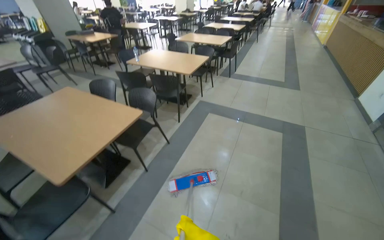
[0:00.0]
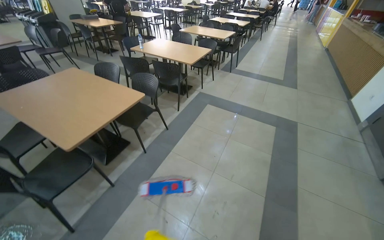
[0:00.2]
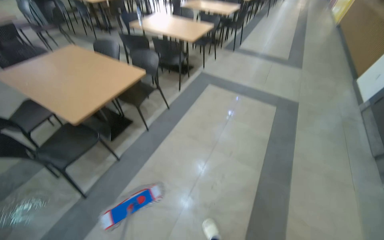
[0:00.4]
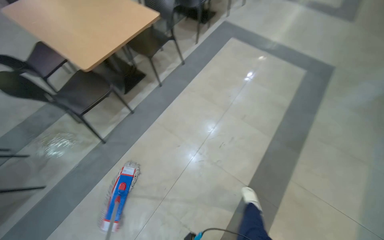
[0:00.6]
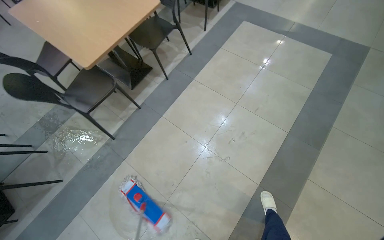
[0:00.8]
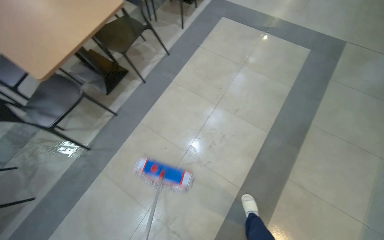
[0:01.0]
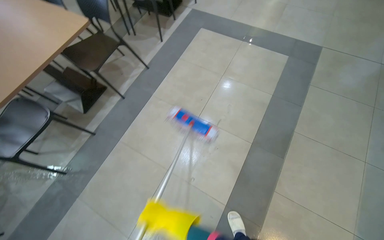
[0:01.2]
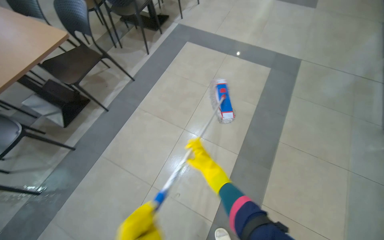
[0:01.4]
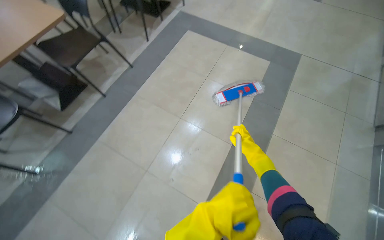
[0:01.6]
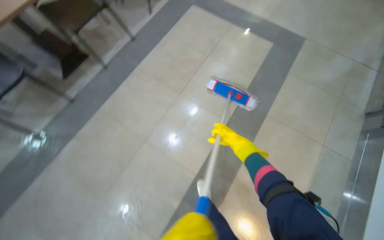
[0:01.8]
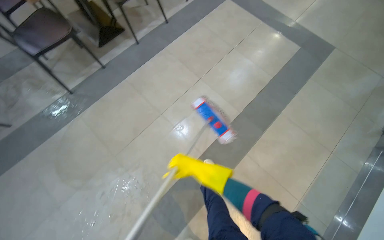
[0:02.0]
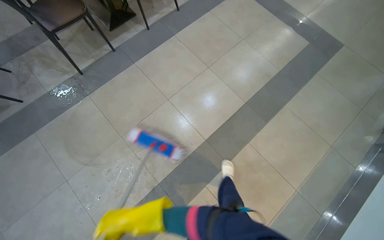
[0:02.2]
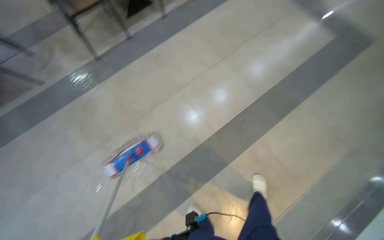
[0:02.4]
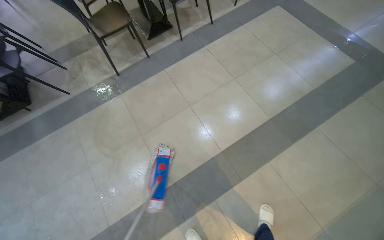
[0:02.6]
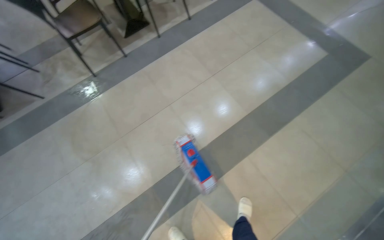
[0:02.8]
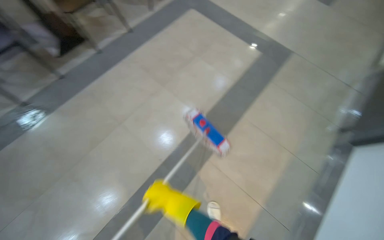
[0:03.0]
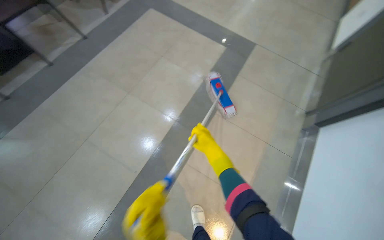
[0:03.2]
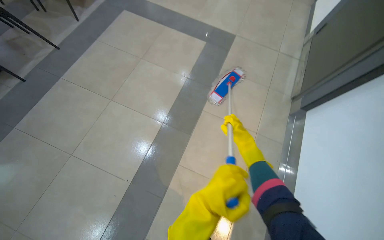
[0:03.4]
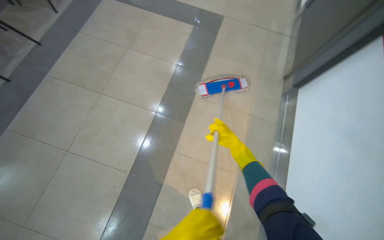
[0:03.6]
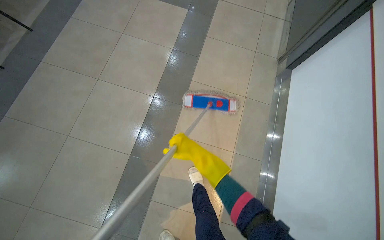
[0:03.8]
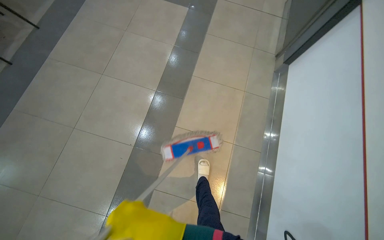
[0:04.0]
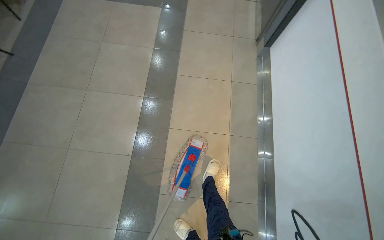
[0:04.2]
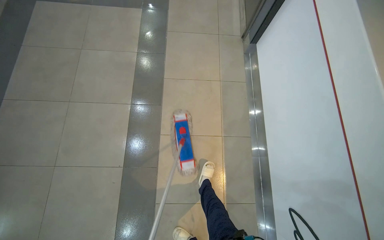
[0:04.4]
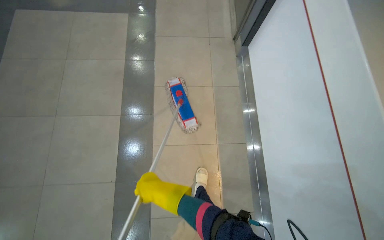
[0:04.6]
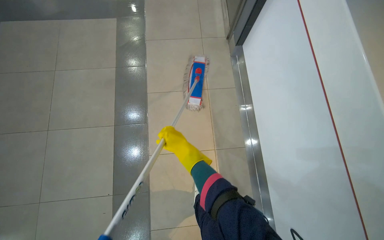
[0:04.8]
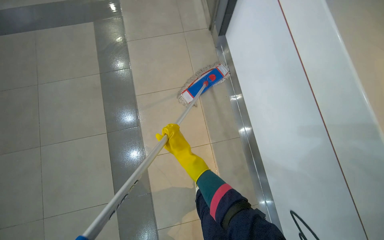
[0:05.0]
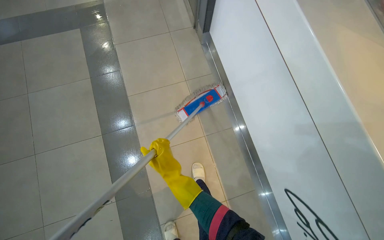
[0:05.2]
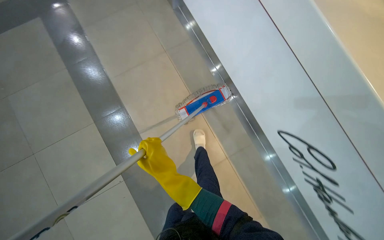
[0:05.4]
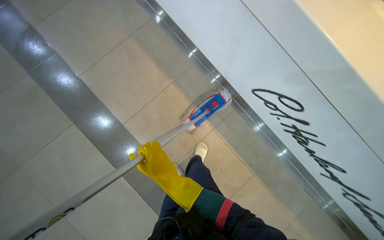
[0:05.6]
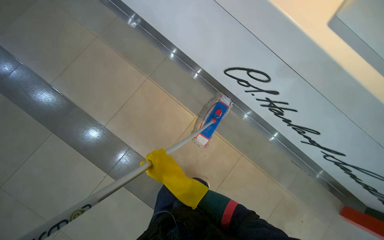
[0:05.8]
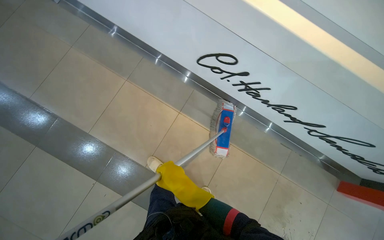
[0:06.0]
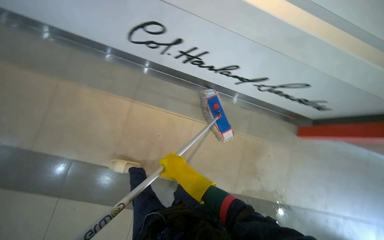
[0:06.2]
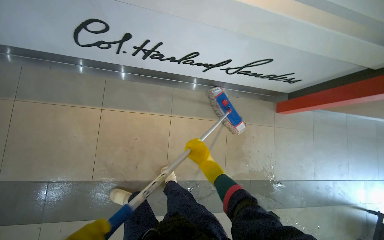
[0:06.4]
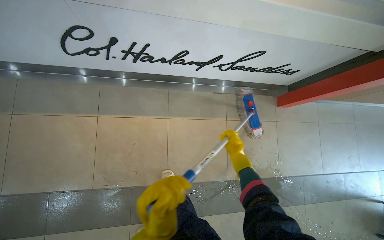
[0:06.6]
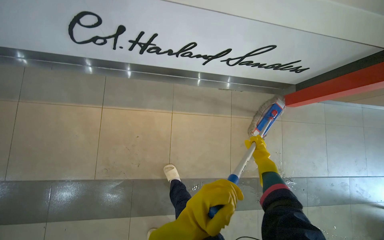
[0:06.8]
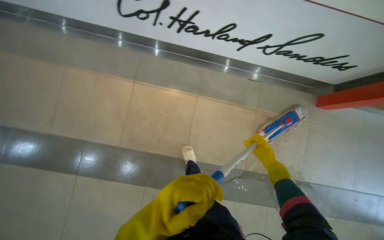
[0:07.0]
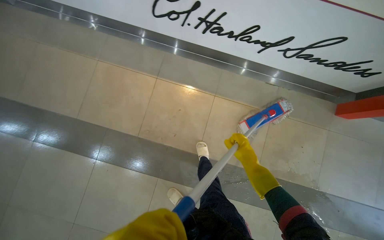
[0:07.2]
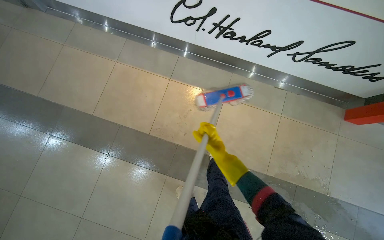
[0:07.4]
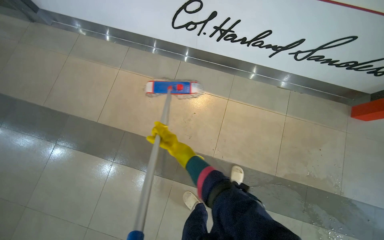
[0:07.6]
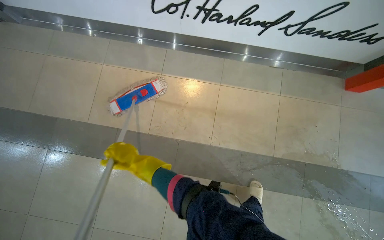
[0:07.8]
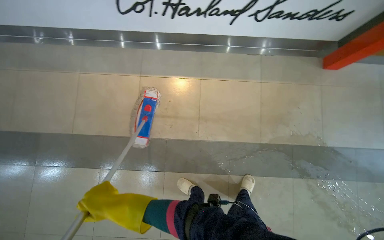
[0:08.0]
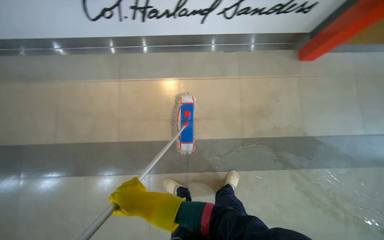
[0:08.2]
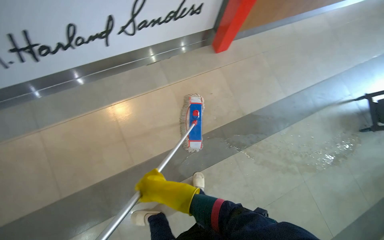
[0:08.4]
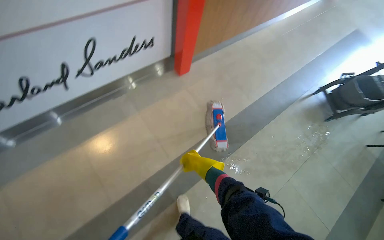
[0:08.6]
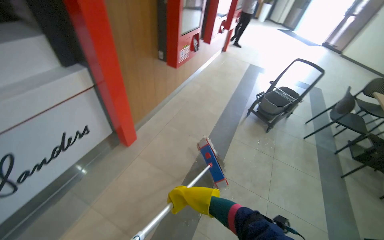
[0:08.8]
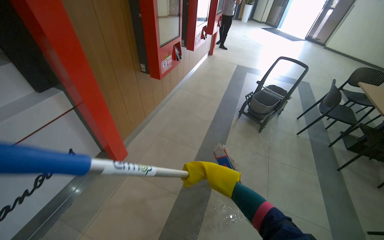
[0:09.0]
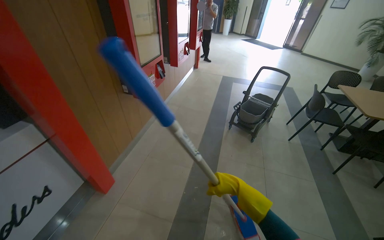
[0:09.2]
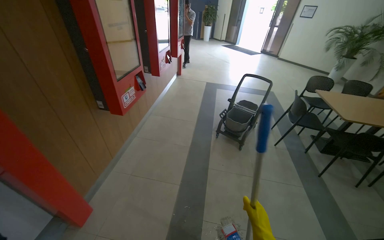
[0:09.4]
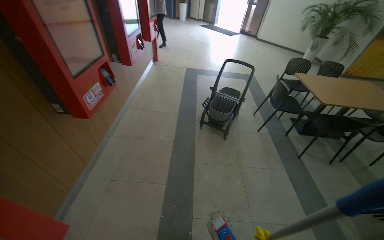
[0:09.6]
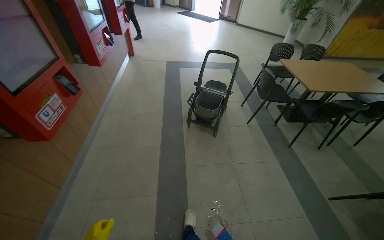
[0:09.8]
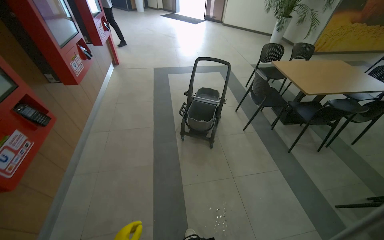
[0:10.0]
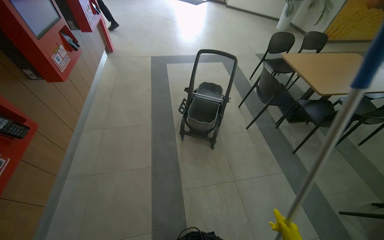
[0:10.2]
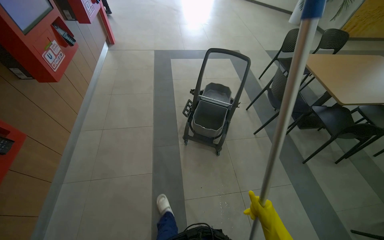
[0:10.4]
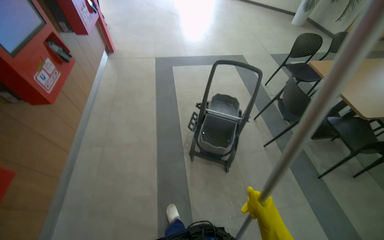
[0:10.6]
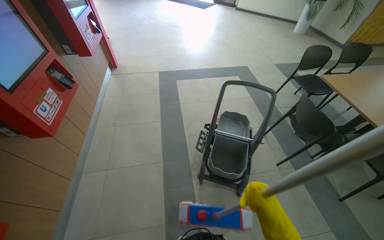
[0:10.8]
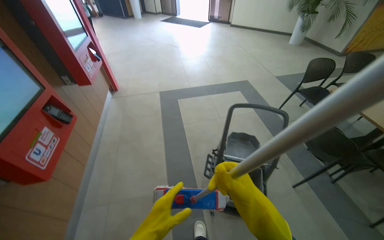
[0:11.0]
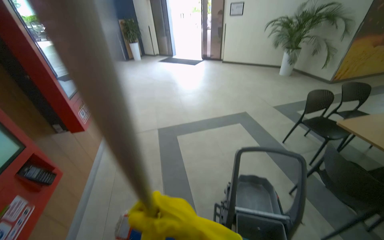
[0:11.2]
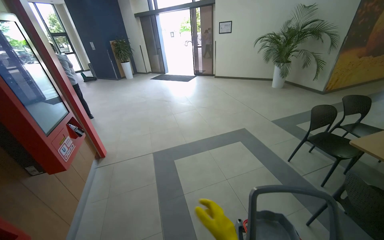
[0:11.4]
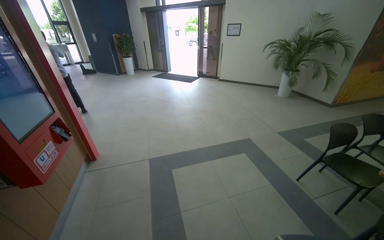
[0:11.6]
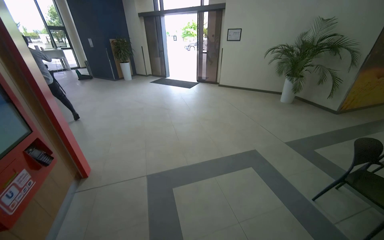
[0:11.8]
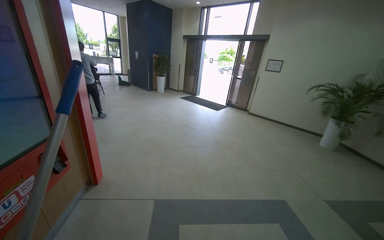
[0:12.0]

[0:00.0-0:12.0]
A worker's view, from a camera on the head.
Job: mopping floor.
The whole recording: Mopping cafeteria floor. The worker mops the floor in the cafeteria area, moving around tables and wringing the mop.
0:00.0 to 0:01.6: The head travels about 50 cm. The view tilts some 25 degrees downward.
0:03.0 to 0:04.4: The wearer looks about 40 degrees further to the right.
0:04.4 to 0:06.0: The wearer moves some 40 cm. Everything in view rotates some 40 degrees counterclockwise.
0:06.0 to 0:07.6: The camera travels some 50 cm.
0:07.6 to 0:09.0: The head travels roughly 1 m. The wearer looks some 85 degrees further to the right. The camera pitches upward, by about 25 degrees.
0:09.0 to 0:10.4: The head travels about 1 m. The head rotates about 30 degrees to the right.
0:10.4 to 0:12.0: The camera is carried some 1.5 m. The view tips upward by approximately 30 degrees.

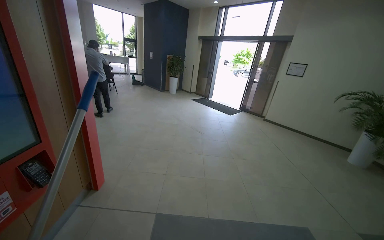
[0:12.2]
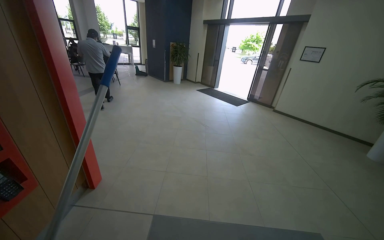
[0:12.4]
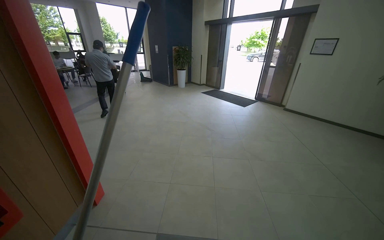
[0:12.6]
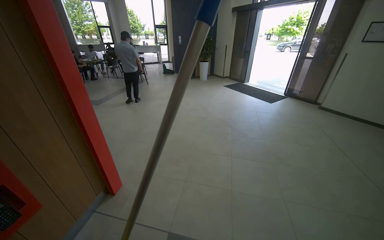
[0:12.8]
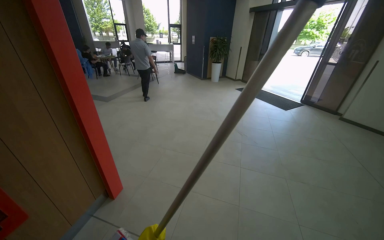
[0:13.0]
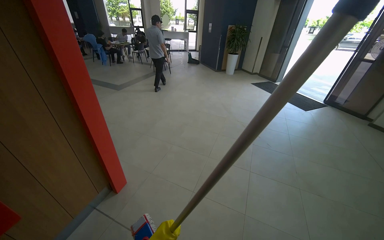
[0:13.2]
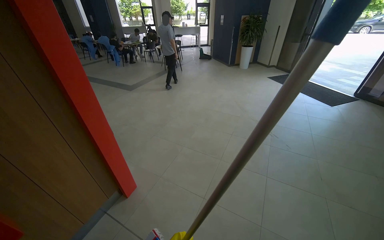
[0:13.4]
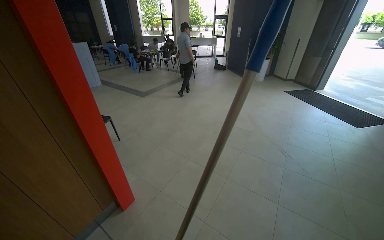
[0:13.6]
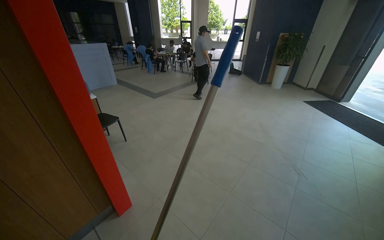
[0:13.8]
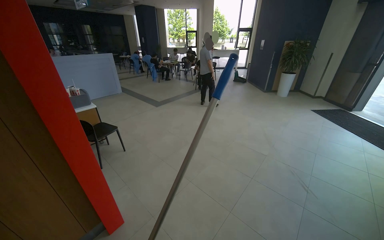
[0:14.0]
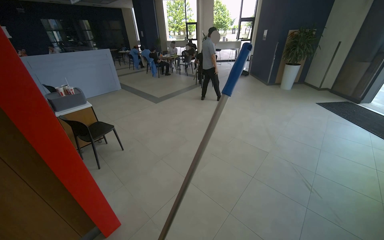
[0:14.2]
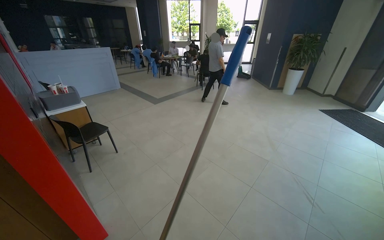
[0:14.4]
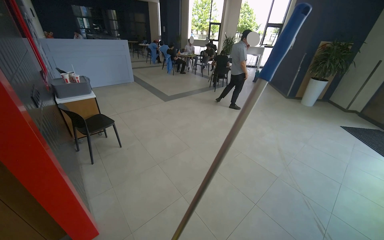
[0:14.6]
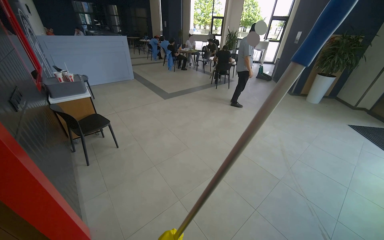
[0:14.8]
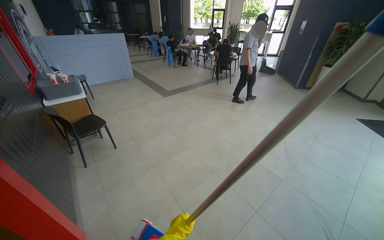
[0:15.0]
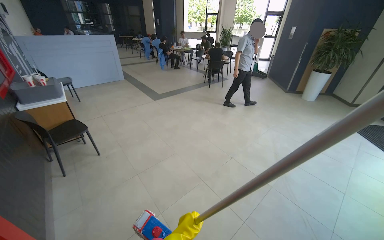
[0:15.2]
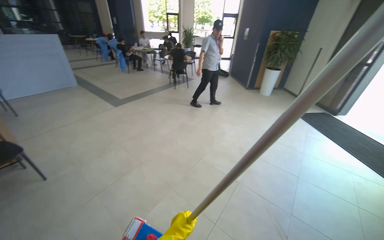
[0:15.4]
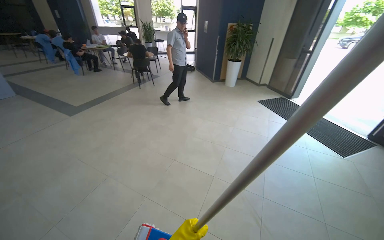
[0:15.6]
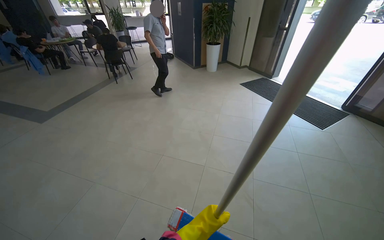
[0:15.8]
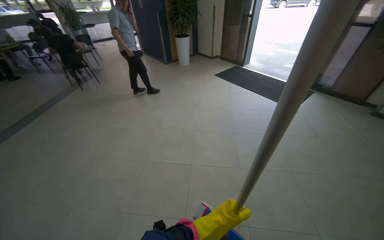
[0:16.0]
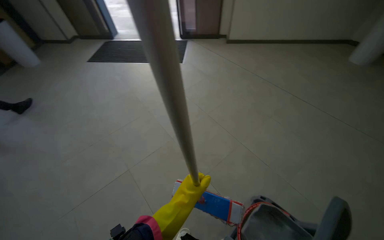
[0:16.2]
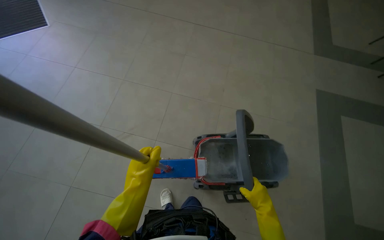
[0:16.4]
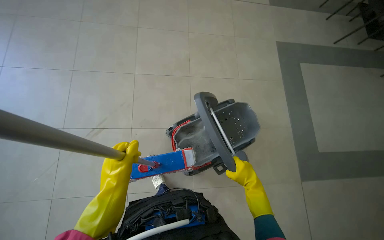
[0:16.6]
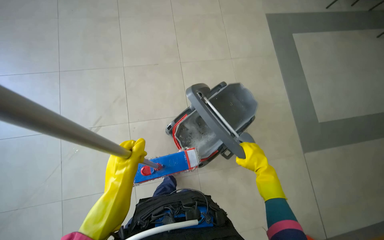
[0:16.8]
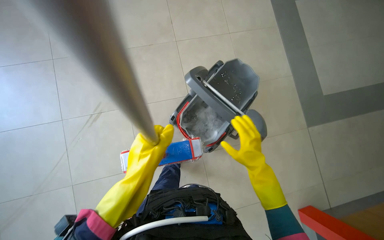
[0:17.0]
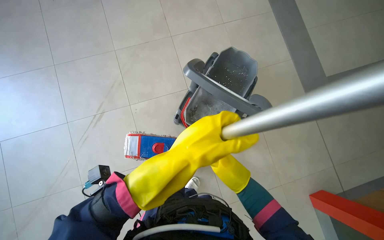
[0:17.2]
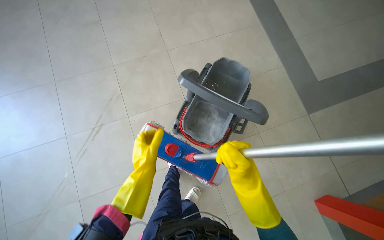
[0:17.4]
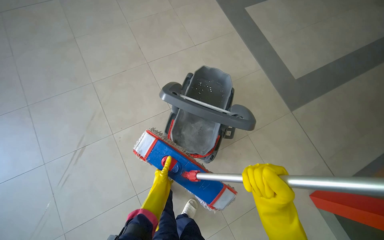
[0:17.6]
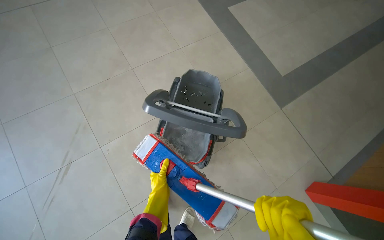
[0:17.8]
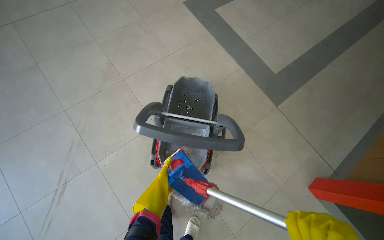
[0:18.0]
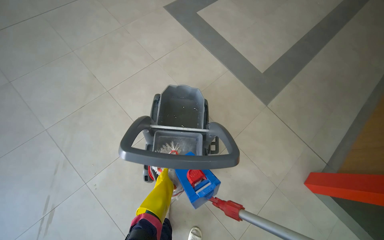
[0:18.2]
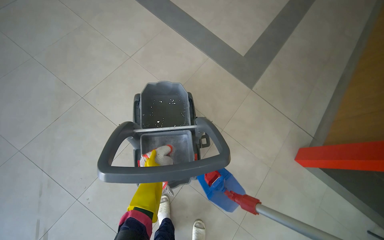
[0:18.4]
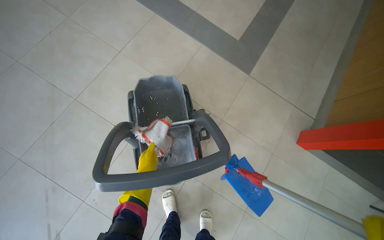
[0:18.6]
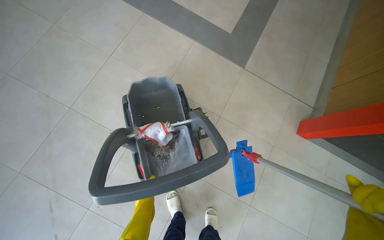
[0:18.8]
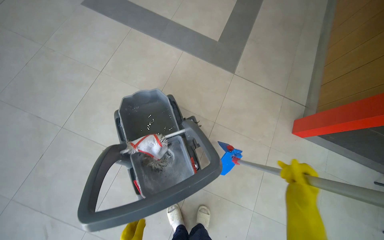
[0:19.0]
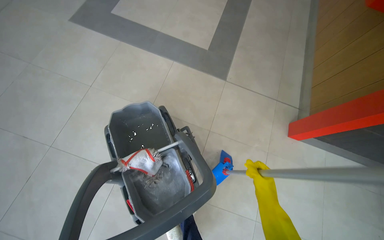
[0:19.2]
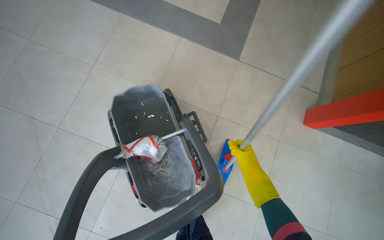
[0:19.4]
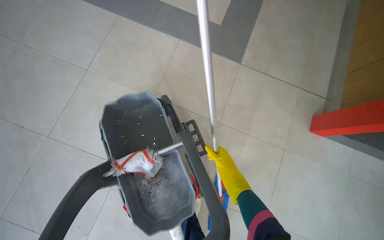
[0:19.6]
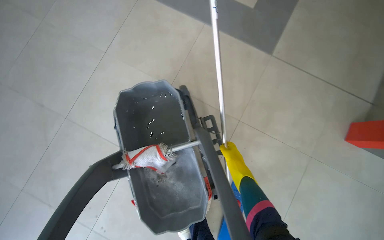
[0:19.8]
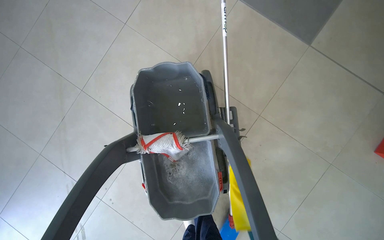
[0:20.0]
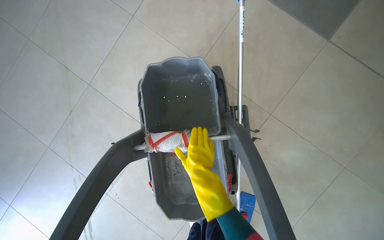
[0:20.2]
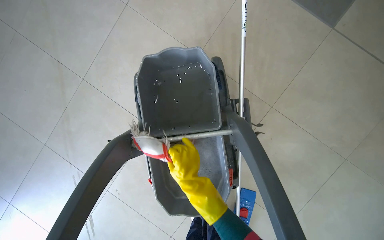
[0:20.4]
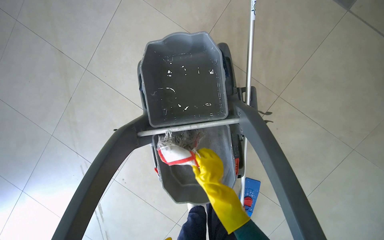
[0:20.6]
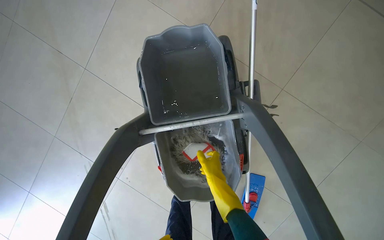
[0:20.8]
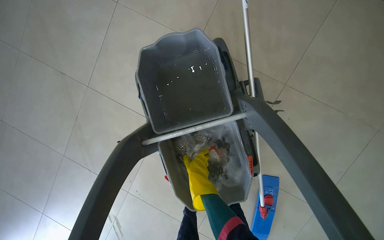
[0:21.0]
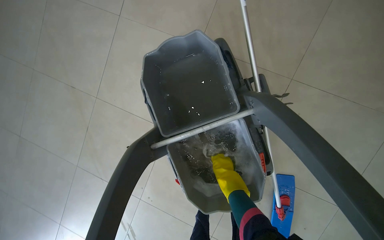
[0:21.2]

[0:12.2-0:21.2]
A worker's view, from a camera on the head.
Job: mopping floor.
The whole recording: Mopping cafeteria floor. The worker mops the floor in the cafeteria area, moving around tables and wringing the mop.
0:12.2 to 0:13.8: The head travels about 1 m. The wearer's head swings roughly 40 degrees to the left.
0:13.8 to 0:15.2: The head travels some 80 cm.
0:16.6 to 0:18.2: The wearer looks approximately 35 degrees further to the right. The left hand is displaced farther from the camera and to the right by some 50 cm.
0:18.2 to 0:19.8: The wearer moves approximately 40 cm. The view tilts roughly 15 degrees downward.
